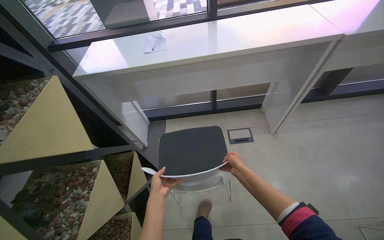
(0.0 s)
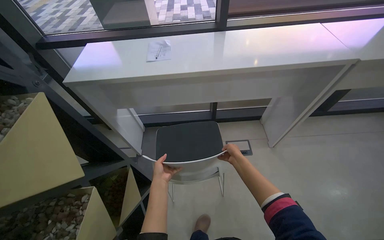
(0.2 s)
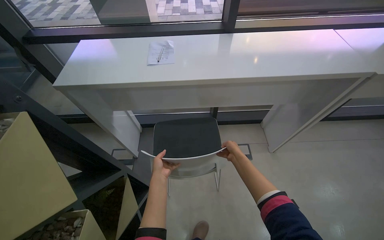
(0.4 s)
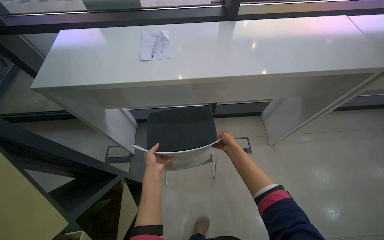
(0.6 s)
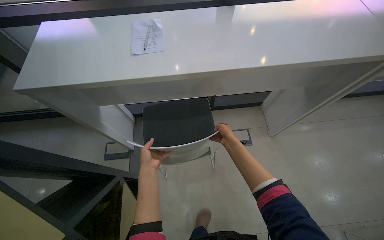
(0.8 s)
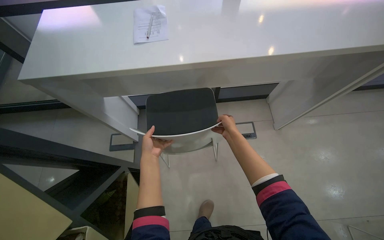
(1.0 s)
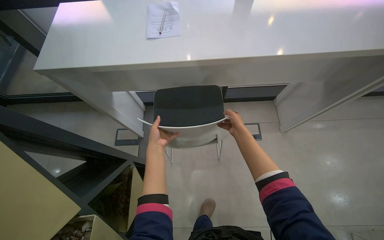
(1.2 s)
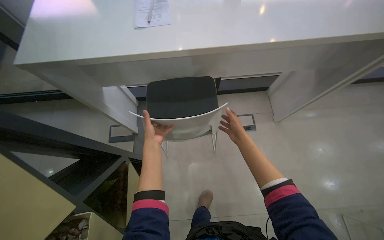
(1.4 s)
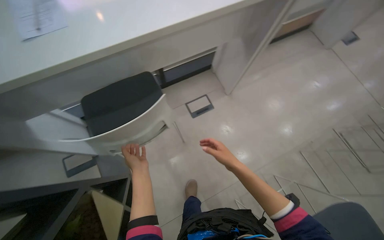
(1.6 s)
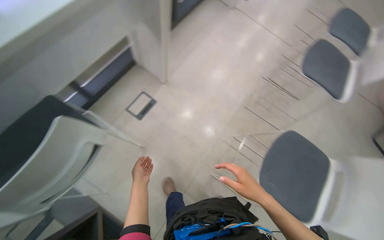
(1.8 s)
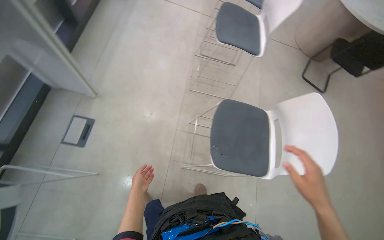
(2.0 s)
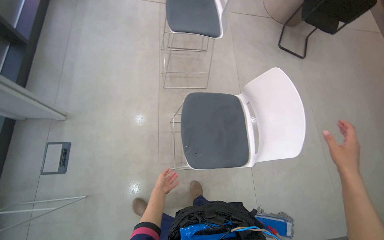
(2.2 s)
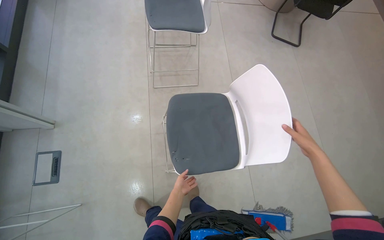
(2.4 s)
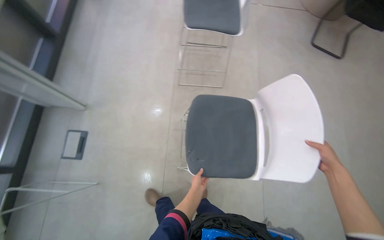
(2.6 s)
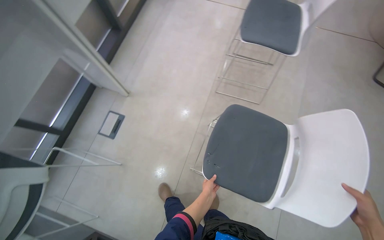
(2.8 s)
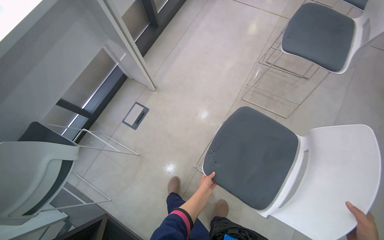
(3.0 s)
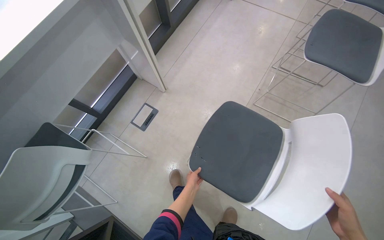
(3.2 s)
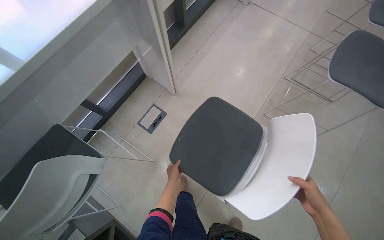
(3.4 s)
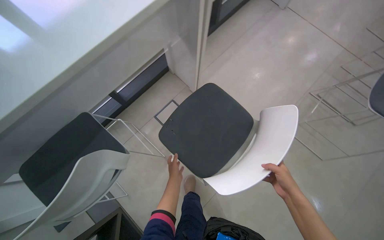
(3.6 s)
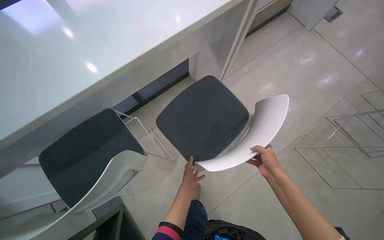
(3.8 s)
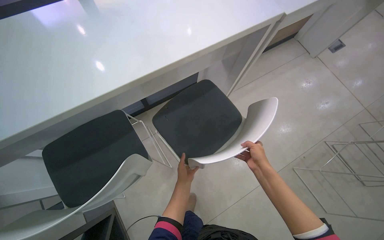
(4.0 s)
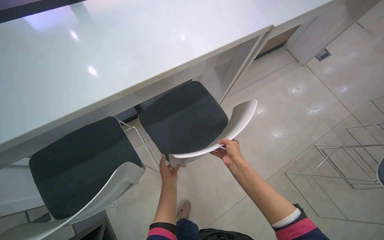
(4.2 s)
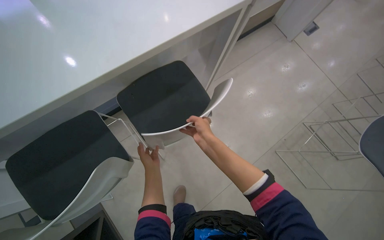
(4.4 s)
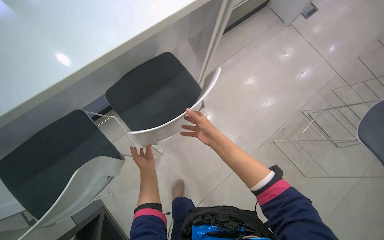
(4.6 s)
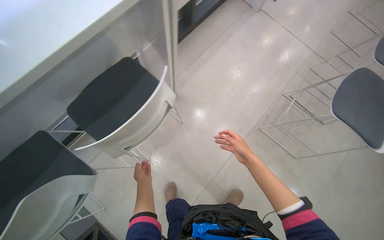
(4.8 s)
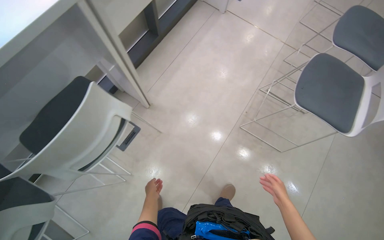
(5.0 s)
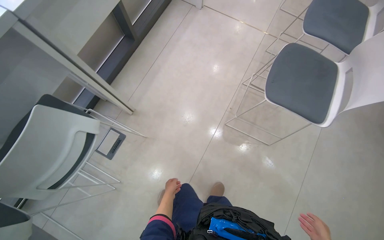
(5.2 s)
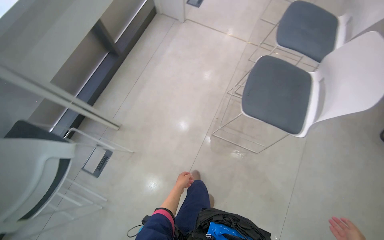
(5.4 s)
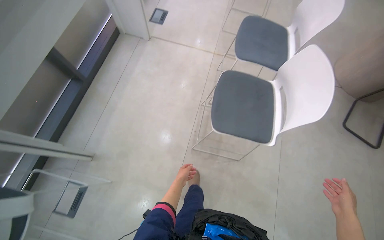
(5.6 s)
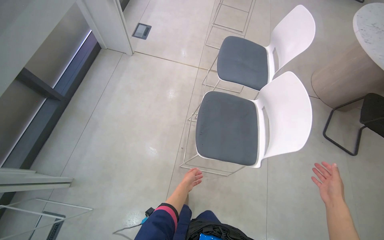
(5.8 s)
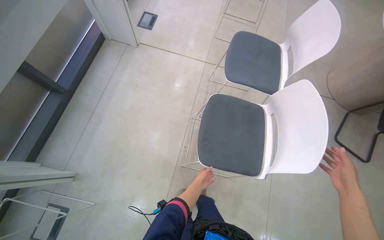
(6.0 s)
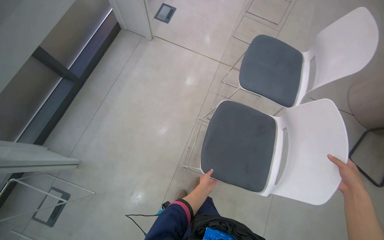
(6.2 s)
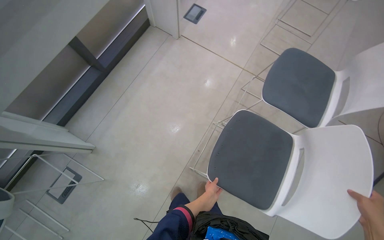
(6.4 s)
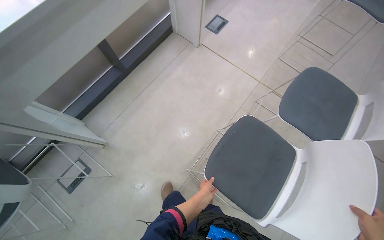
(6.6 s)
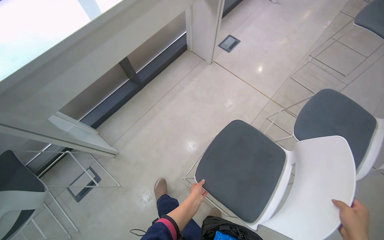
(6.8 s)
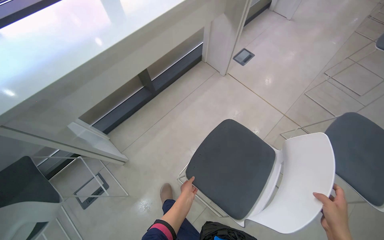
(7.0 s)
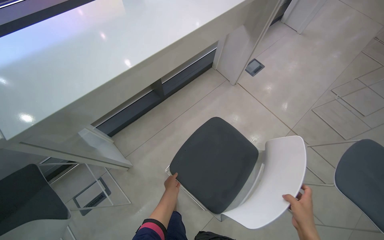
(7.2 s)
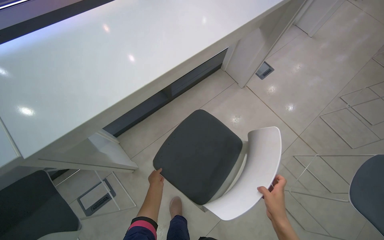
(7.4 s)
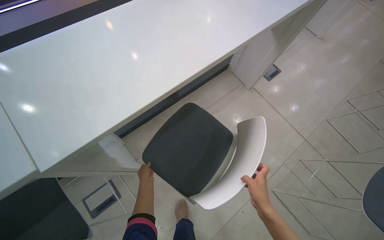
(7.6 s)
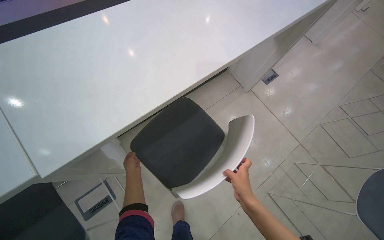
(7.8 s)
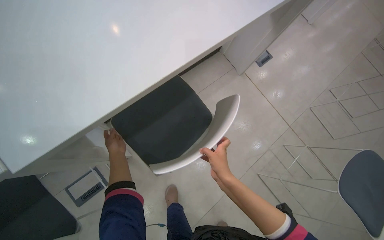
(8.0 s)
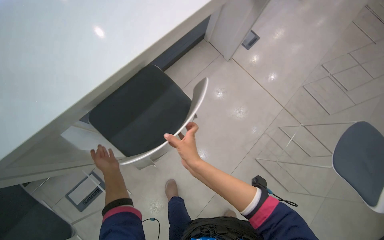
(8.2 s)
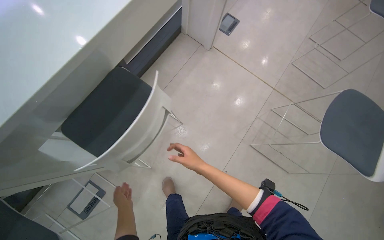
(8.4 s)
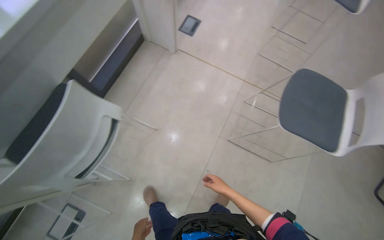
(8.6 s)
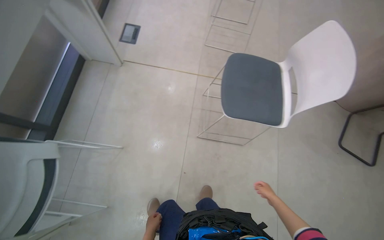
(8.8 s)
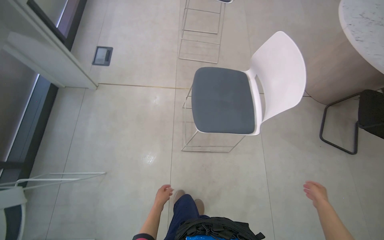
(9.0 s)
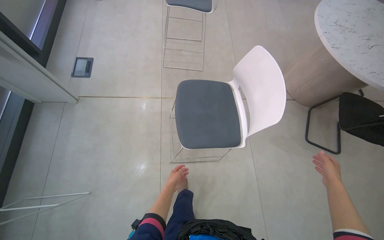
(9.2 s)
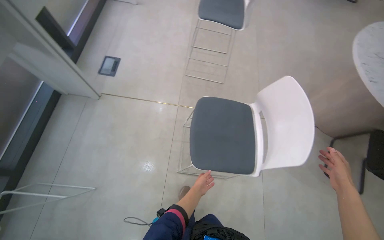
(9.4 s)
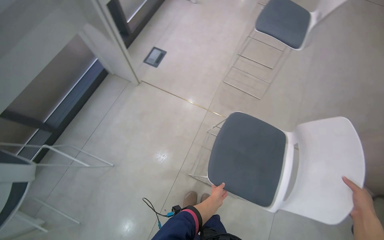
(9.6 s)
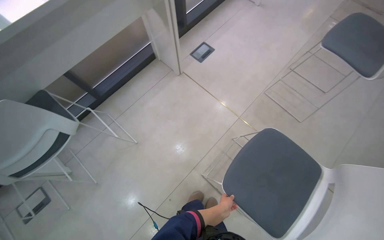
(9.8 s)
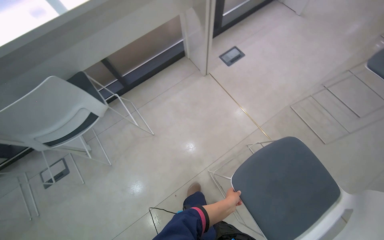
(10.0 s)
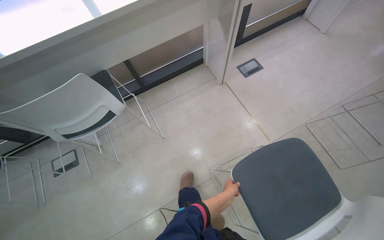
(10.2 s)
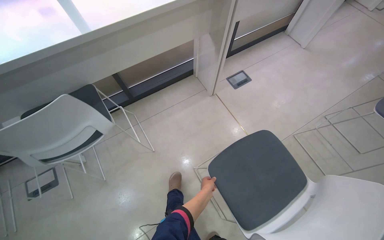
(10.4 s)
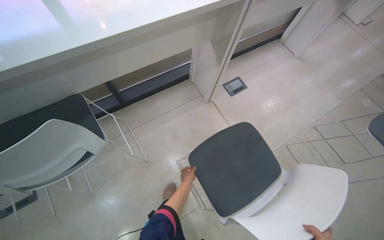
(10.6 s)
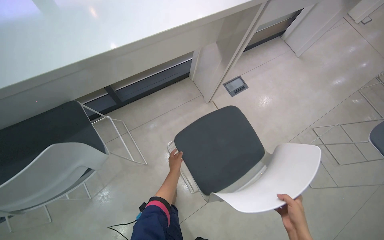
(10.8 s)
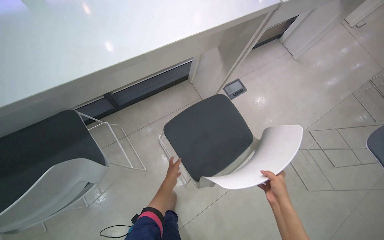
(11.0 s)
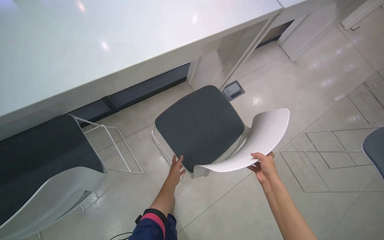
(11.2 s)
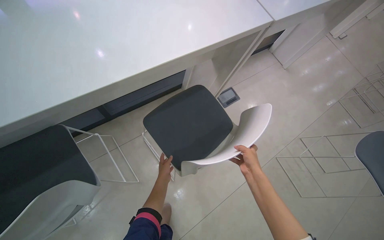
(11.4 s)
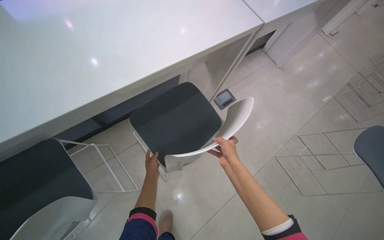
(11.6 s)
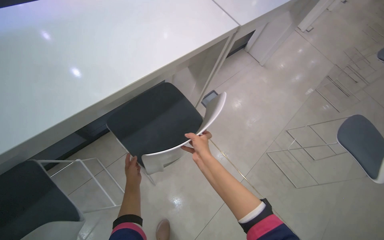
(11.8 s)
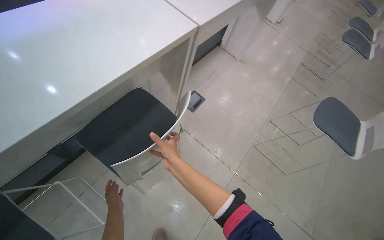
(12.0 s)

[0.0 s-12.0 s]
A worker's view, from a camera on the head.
Job: organizing items.
The whole recording: Arranging chairs under counter. The worker arranges chairs under the counter.
0.0 to 1.6 s: The wearer looks roughly 25 degrees further to the right. The camera pitches downward, by approximately 20 degrees. The left hand shifts roughly 35 cm farther from the camera and up the picture, while the right hand goes up the picture and returns, roughly 35 cm each way.
1.6 to 3.0 s: The camera is carried approximately 60 cm. The scene rotates counterclockwise by about 30 degrees.
3.0 to 4.4 s: The camera travels approximately 60 cm.
4.4 to 6.0 s: The wearer moves about 1 m. The scene turns some 35 degrees counterclockwise in the picture.
6.0 to 7.6 s: The camera is carried about 70 cm. The wearer's head swings approximately 35 degrees to the left.
7.6 to 9.0 s: The camera travels some 80 cm. The wearer's head swings roughly 50 degrees to the right.
9.0 to 10.4 s: The head rotates roughly 60 degrees to the left.
10.4 to 12.0 s: The camera travels approximately 40 cm. The wearer's head swings approximately 25 degrees to the right.

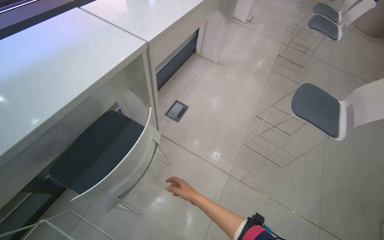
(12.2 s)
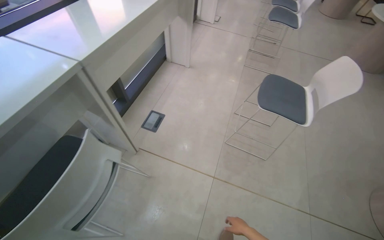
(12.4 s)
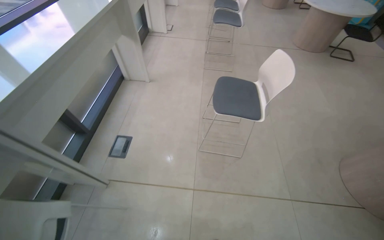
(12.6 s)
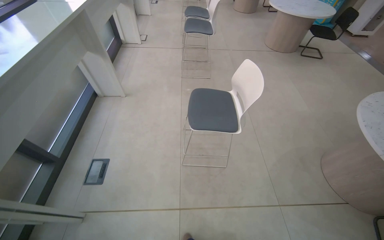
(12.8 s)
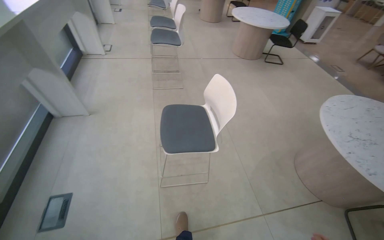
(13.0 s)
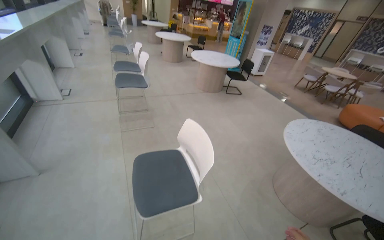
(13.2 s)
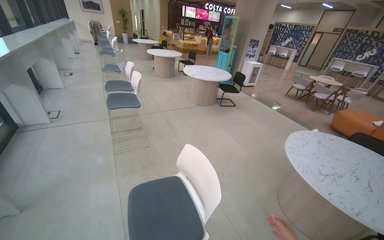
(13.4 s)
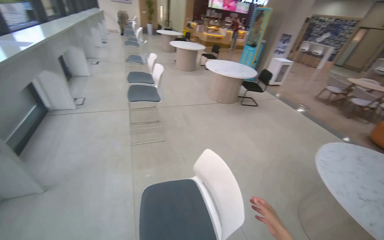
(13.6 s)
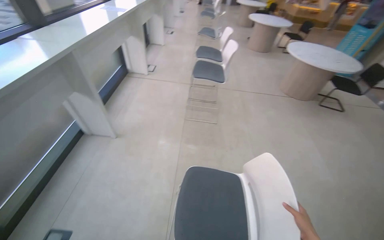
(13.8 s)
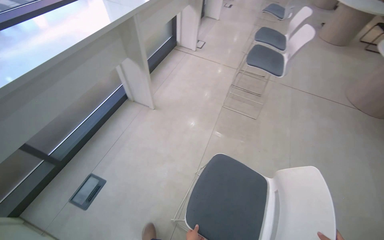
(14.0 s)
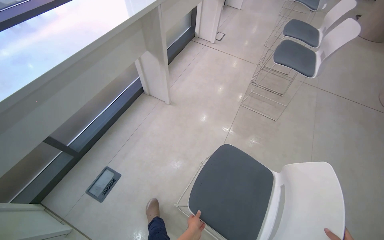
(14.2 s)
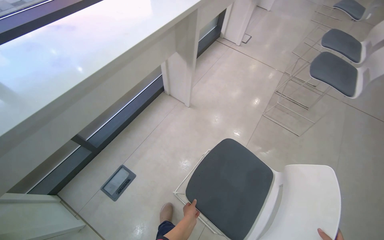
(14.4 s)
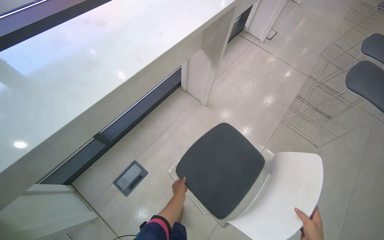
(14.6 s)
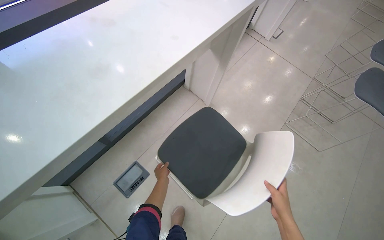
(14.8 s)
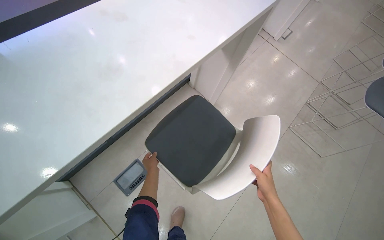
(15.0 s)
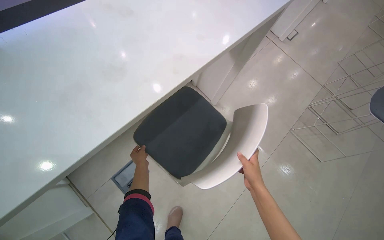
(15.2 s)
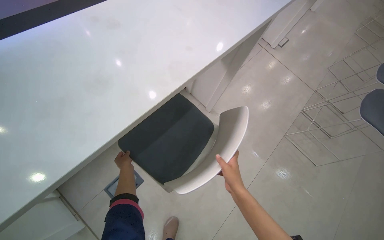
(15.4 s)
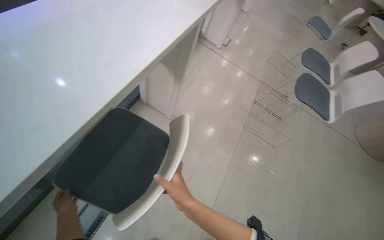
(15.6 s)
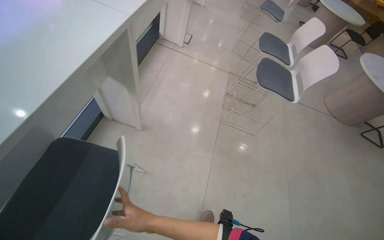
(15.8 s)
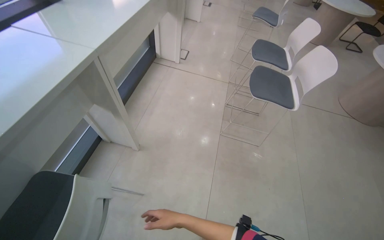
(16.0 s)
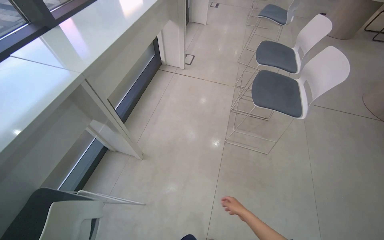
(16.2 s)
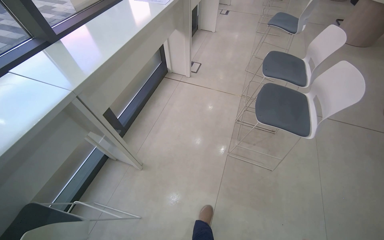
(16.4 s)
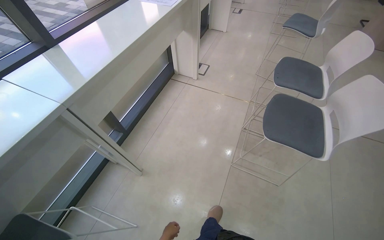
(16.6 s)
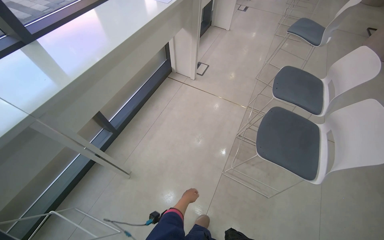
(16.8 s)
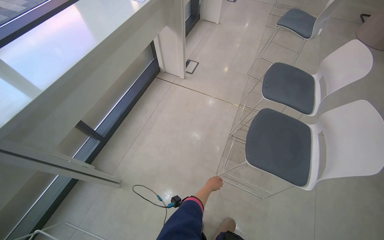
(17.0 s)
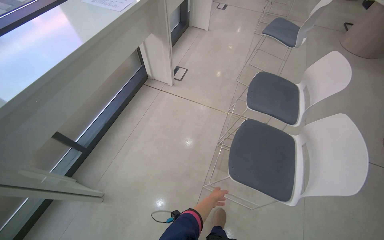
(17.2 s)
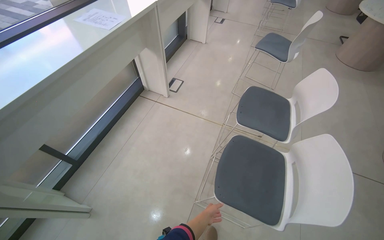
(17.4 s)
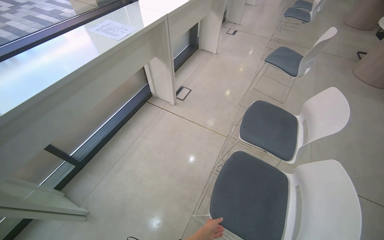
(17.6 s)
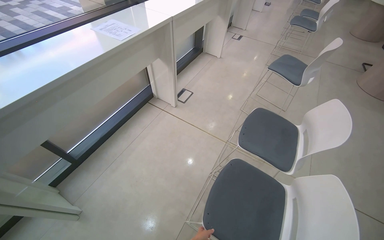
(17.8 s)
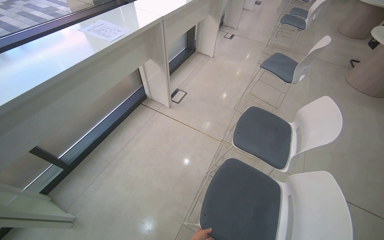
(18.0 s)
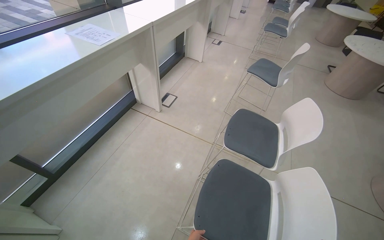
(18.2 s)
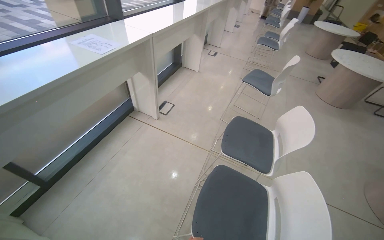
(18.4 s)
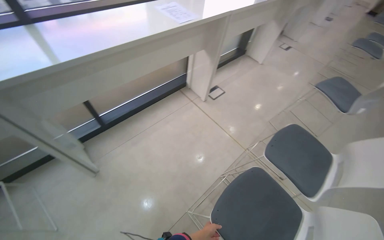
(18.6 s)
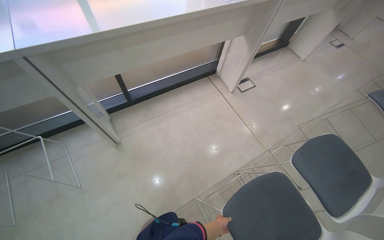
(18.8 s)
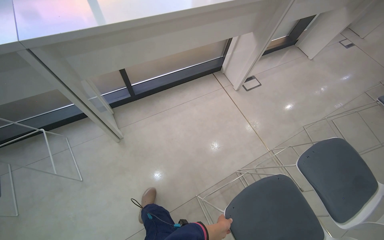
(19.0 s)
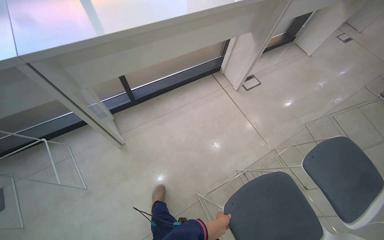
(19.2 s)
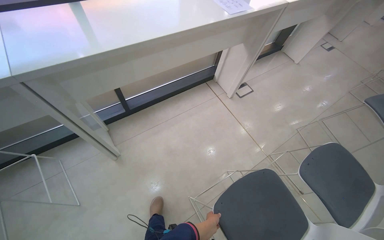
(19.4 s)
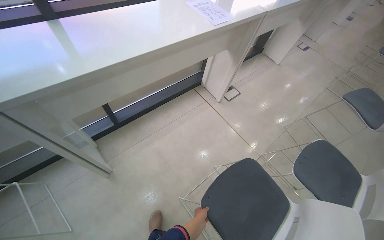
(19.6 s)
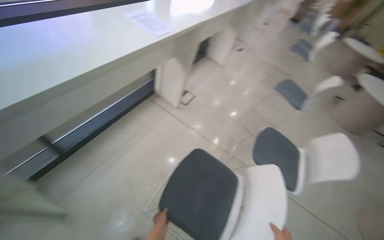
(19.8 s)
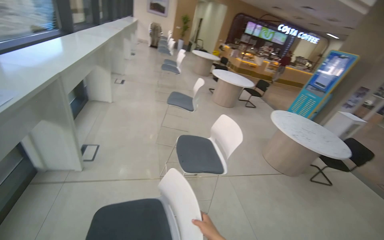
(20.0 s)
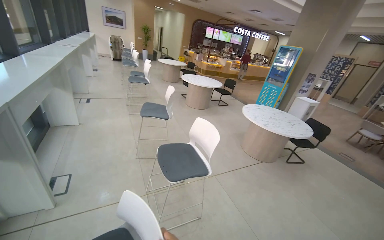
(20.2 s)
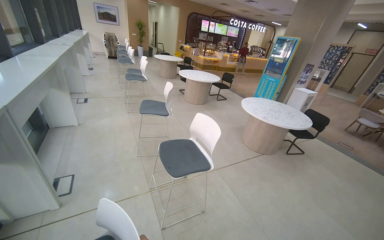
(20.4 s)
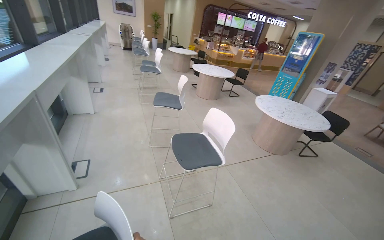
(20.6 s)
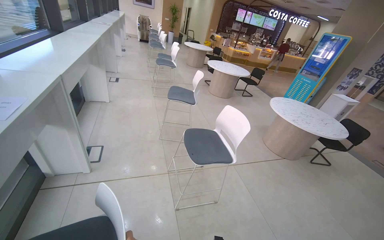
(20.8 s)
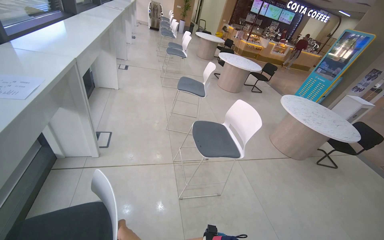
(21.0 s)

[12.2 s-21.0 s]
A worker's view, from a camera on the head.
Job: organizing items.
The whole recording: Arranging chairs under counter. The worker arranges chairs under the counter.
12.2 to 13.6 s: The wearer moves some 1 m. The head rotates roughly 50 degrees to the right. The wearer looks roughly 20 degrees further upward.
13.6 to 15.2 s: The camera travels roughly 90 cm. The wearer looks about 65 degrees further to the left. The view tilts roughly 30 degrees downward.
15.2 to 16.6 s: The head travels roughly 90 cm. Everything in view rotates roughly 25 degrees counterclockwise.
16.6 to 18.0 s: The camera travels some 60 cm.
19.6 to 21.0 s: The wearer's head swings roughly 60 degrees to the right.
